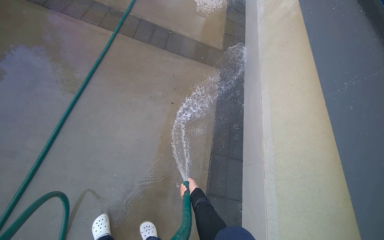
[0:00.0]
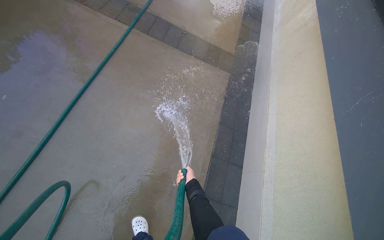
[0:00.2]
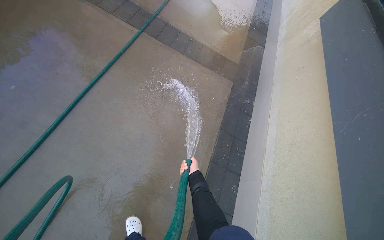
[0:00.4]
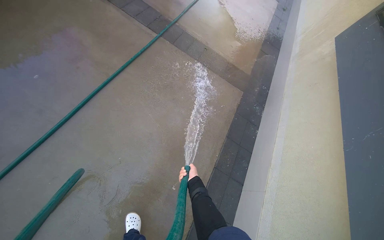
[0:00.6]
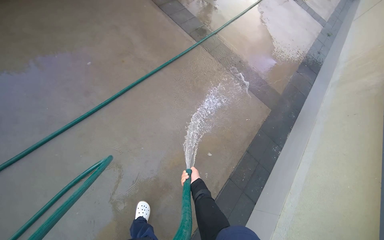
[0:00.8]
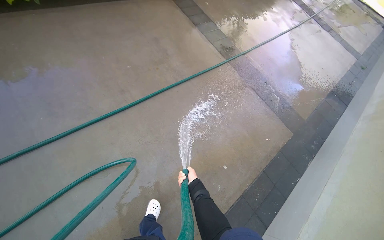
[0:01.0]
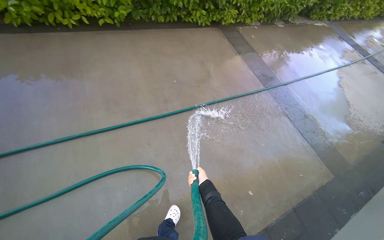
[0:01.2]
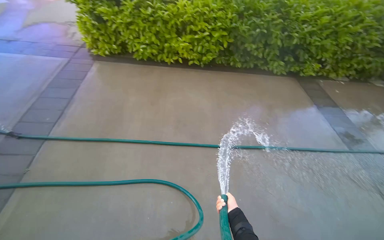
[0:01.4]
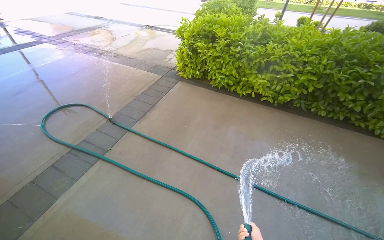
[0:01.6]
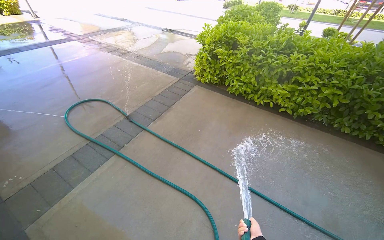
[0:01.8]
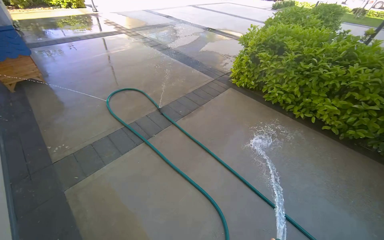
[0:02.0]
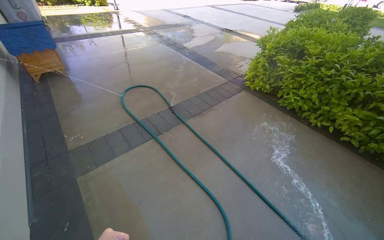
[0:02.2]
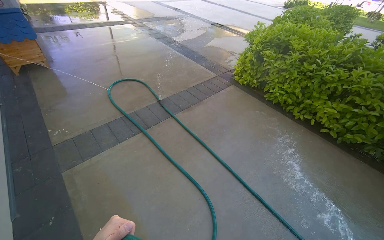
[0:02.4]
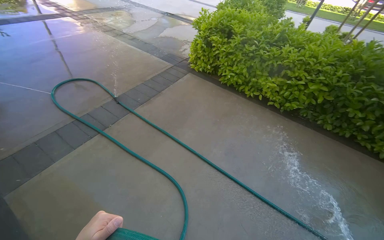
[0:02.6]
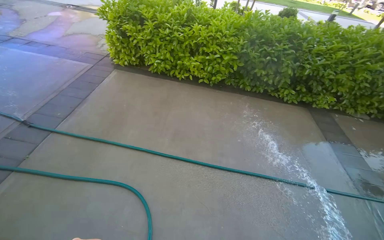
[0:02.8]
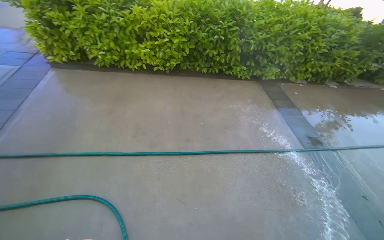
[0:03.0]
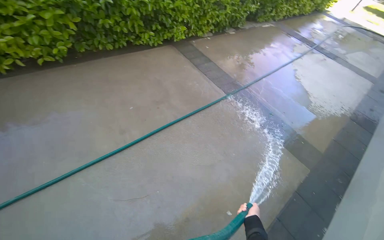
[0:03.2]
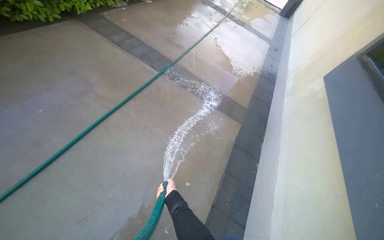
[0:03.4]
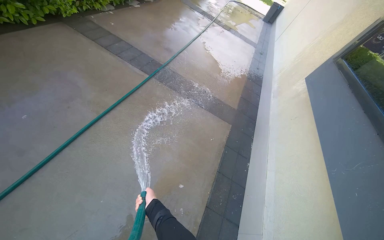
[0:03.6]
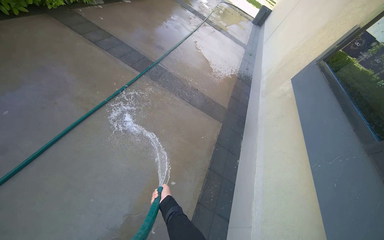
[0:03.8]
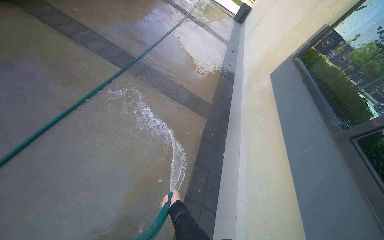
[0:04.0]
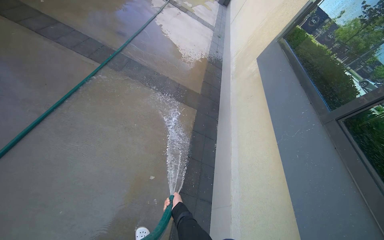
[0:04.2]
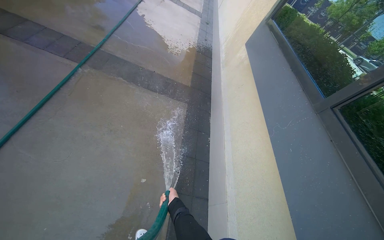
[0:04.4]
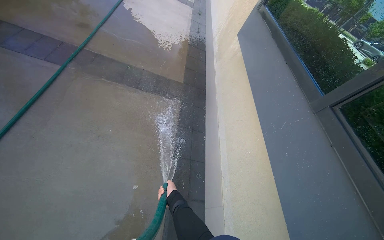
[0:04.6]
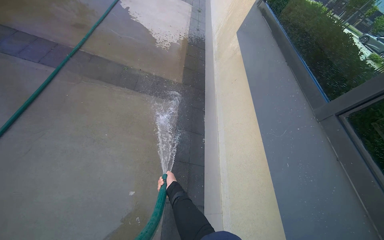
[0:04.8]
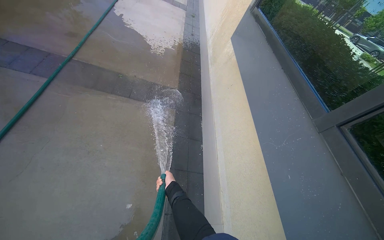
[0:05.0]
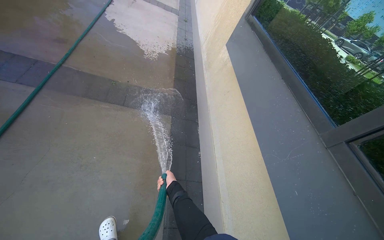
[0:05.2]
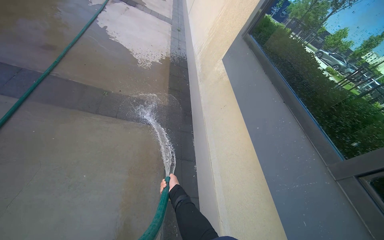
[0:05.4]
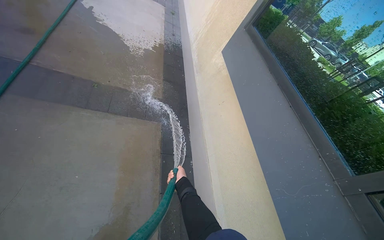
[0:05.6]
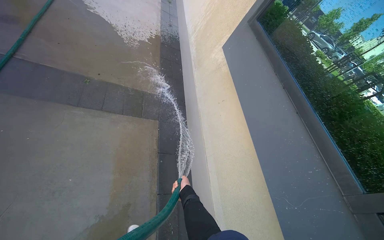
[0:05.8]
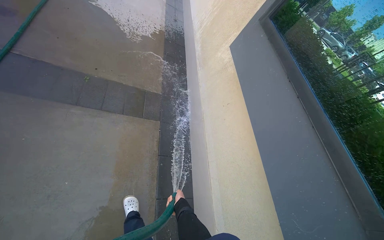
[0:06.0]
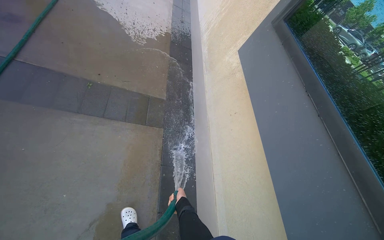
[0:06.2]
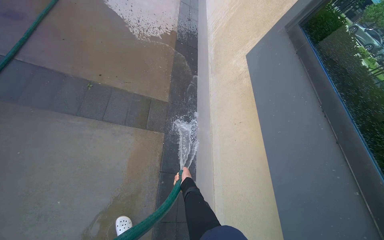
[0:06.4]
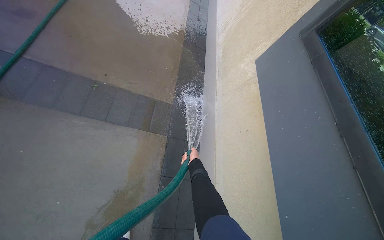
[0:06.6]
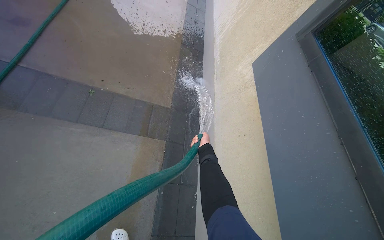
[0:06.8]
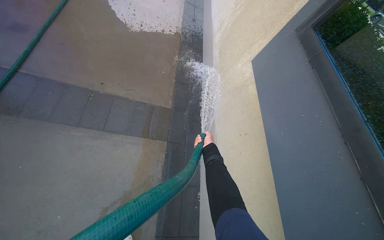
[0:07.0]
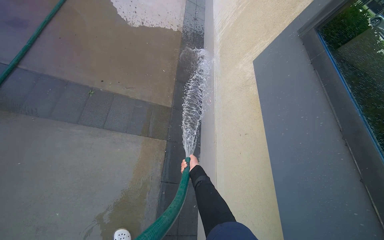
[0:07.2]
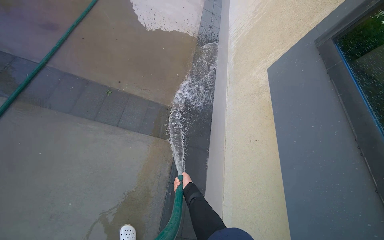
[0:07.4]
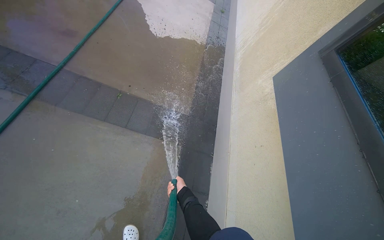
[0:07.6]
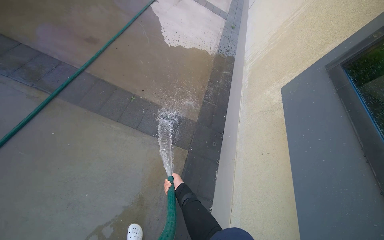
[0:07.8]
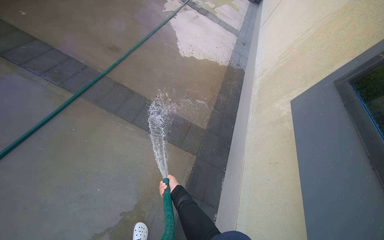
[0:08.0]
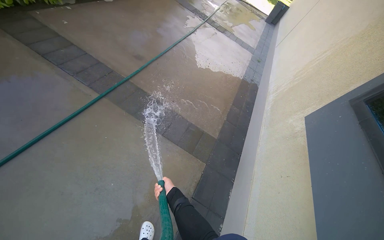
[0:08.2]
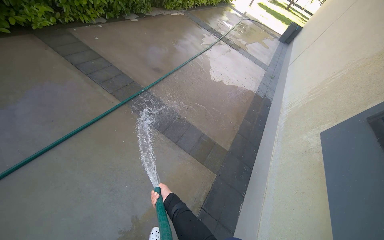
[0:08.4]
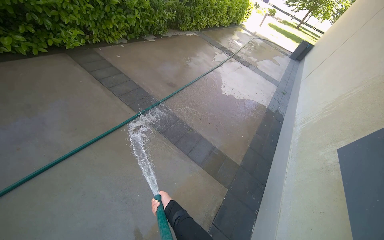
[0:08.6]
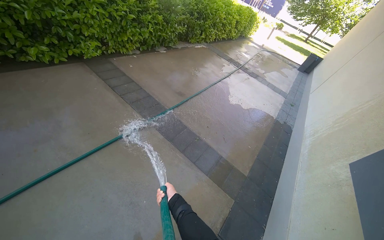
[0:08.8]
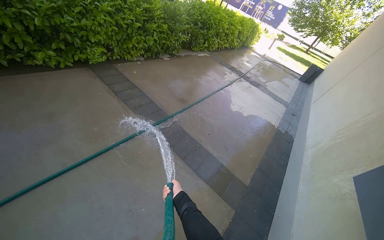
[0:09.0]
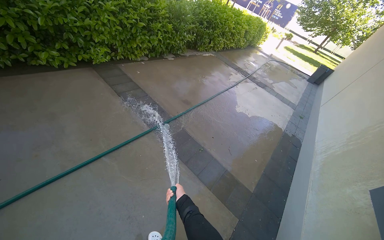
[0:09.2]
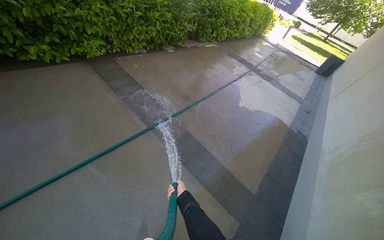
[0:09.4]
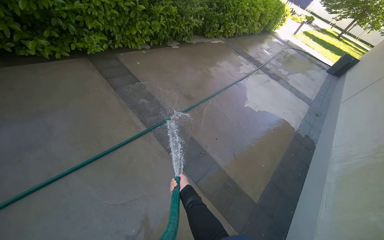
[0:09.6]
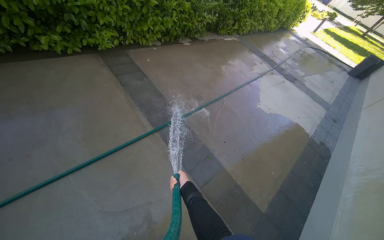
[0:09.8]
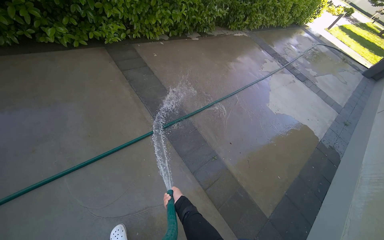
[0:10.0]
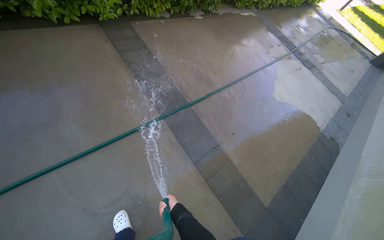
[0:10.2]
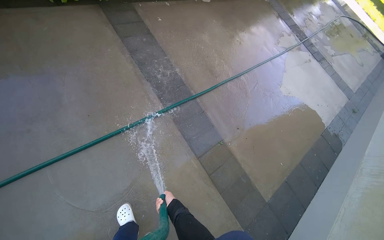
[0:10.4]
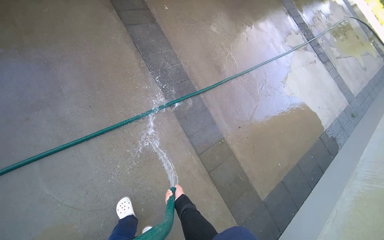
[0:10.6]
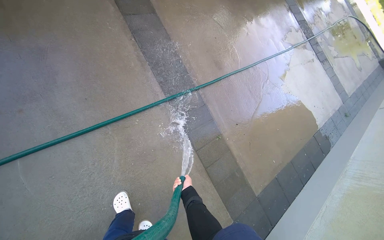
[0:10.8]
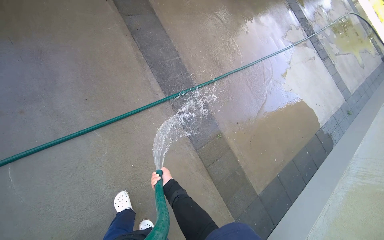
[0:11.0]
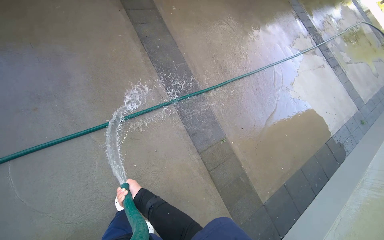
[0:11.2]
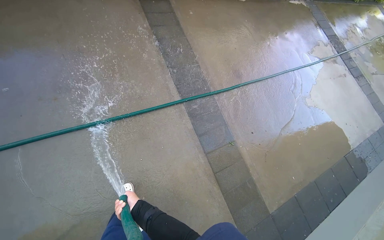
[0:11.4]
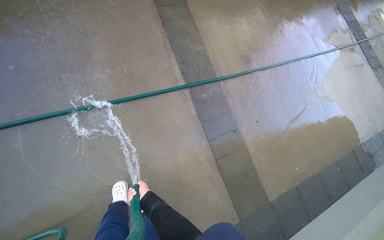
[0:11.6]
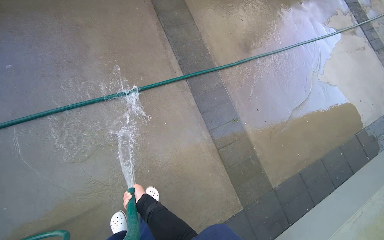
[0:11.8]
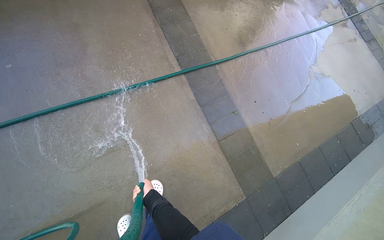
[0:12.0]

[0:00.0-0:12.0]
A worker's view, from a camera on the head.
Job: wiping surfaces.
The whole recording: Spraying water on building exterior and sidewalk. The worker sprays water on the building exterior and adjacent sidewalk with a hose.
0:00.0 to 0:01.6: The camera travels approximately 70 cm. The head rotates about 105 degrees to the left. The wearer looks roughly 45 degrees further upward.
0:01.6 to 0:03.0: The head travels approximately 40 cm. The wearer looks roughly 30 degrees further to the right.
0:03.0 to 0:04.4: The camera travels about 40 cm. The wearer looks approximately 75 degrees further to the right. The view tilts roughly 25 degrees downward.
0:04.4 to 0:06.0: The camera is carried approximately 70 cm.
0:06.0 to 0:07.6: The right hand heads farther from the camera, covering about 20 cm, and travels up the picture and back again, some 50 cm each way.
0:07.6 to 0:09.0: The wearer moves roughly 50 cm. The wearer looks approximately 25 degrees further to the left. The view tilts about 25 degrees upward.
0:09.0 to 0:10.4: The head travels approximately 60 cm. The camera pitches downward, by about 20 degrees.
0:10.4 to 0:12.0: The right hand is displaced to the left by approximately 10 cm.

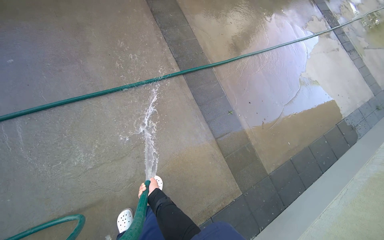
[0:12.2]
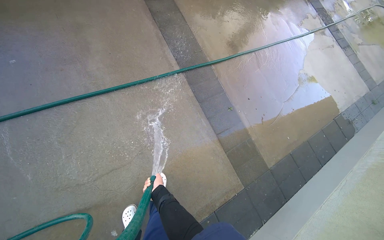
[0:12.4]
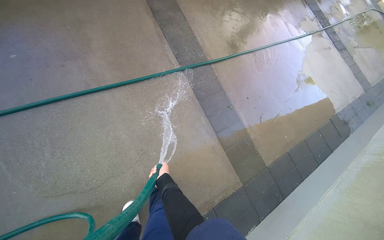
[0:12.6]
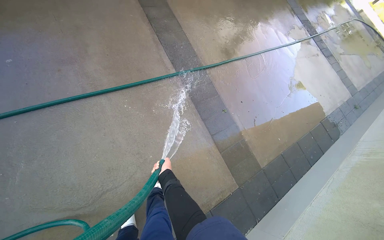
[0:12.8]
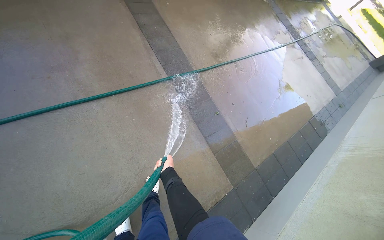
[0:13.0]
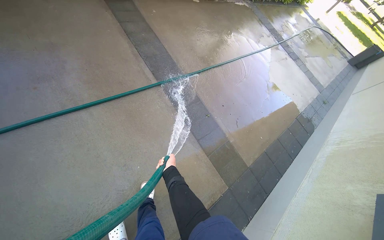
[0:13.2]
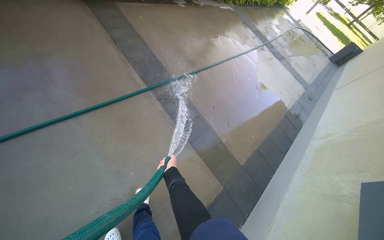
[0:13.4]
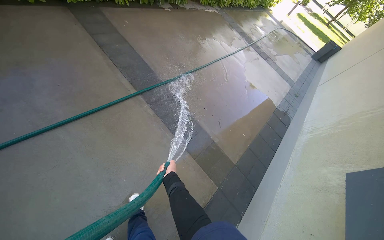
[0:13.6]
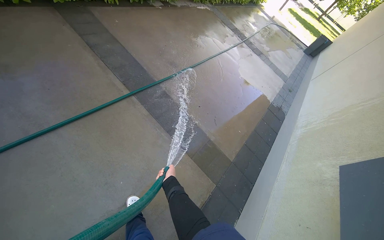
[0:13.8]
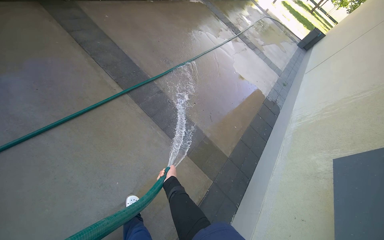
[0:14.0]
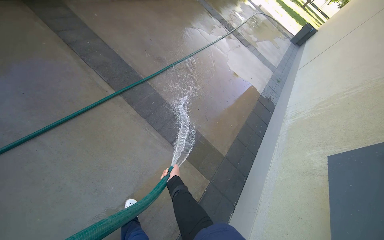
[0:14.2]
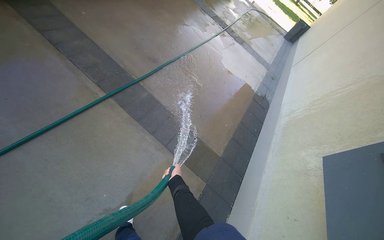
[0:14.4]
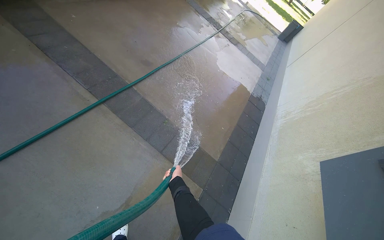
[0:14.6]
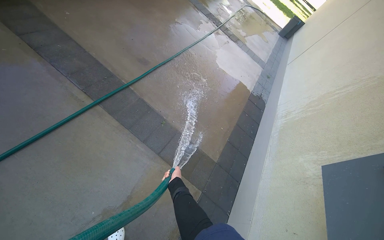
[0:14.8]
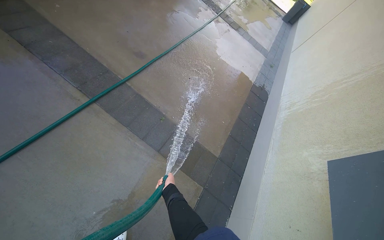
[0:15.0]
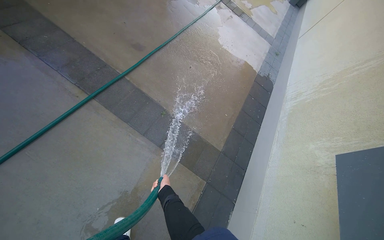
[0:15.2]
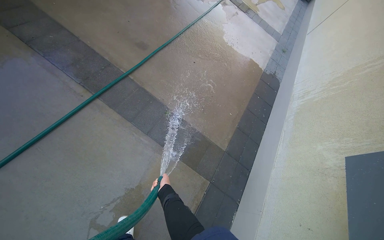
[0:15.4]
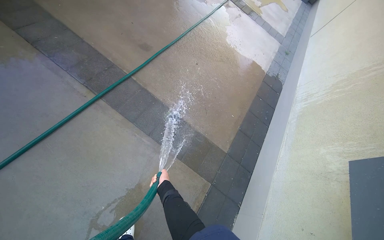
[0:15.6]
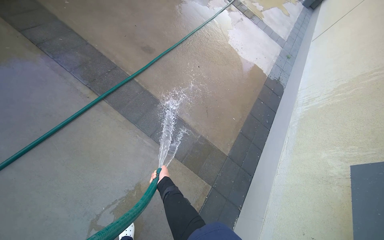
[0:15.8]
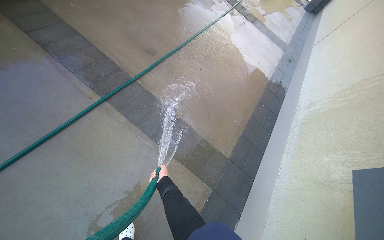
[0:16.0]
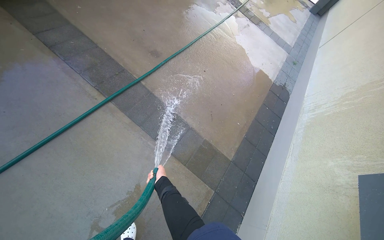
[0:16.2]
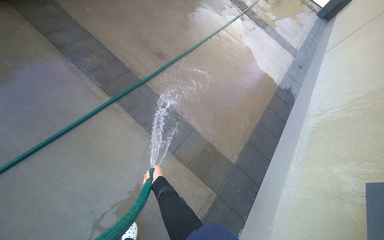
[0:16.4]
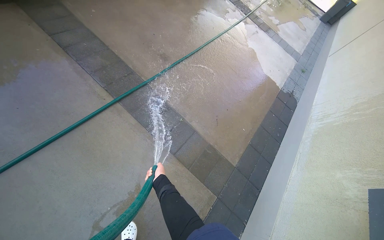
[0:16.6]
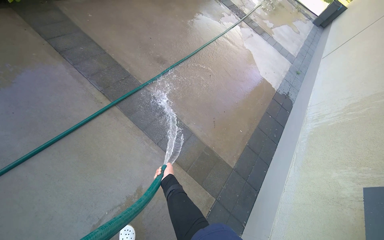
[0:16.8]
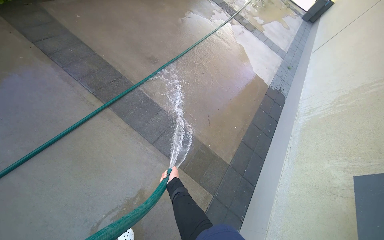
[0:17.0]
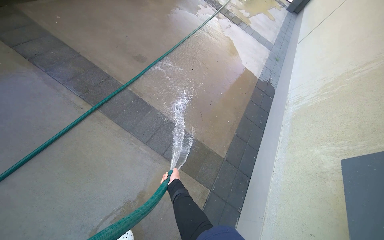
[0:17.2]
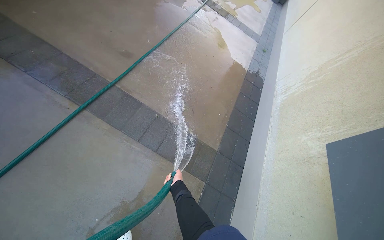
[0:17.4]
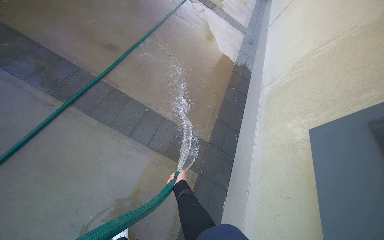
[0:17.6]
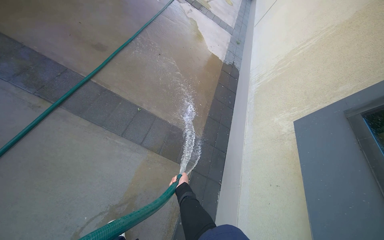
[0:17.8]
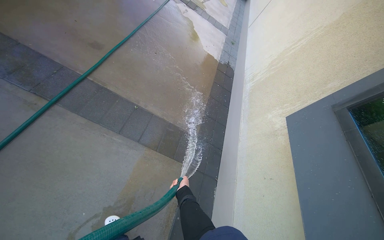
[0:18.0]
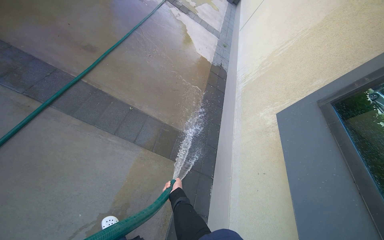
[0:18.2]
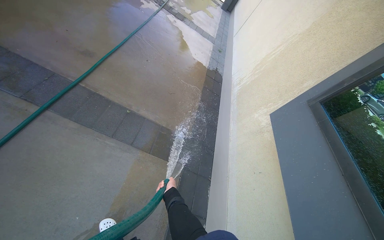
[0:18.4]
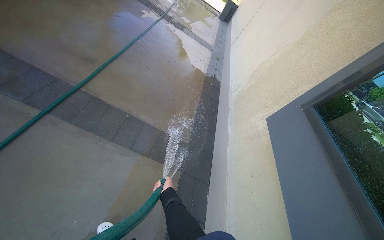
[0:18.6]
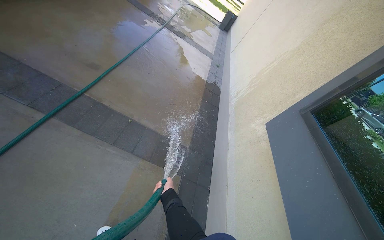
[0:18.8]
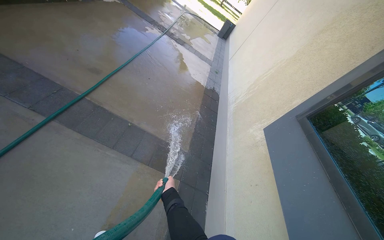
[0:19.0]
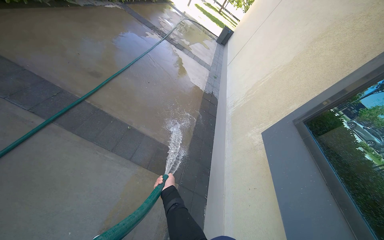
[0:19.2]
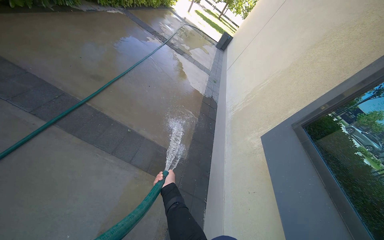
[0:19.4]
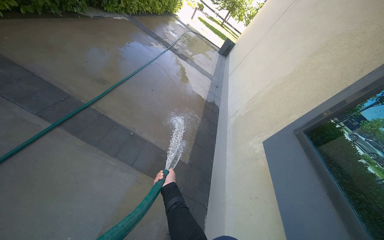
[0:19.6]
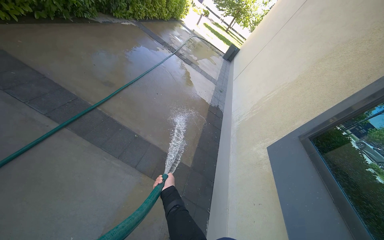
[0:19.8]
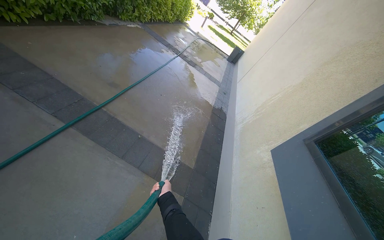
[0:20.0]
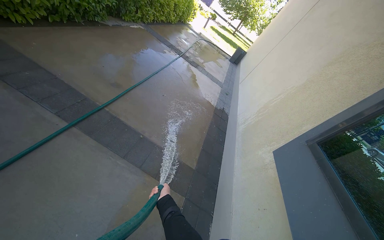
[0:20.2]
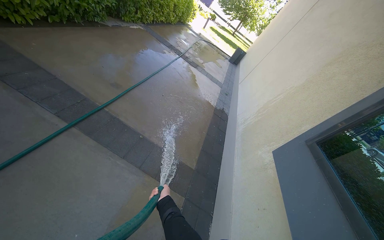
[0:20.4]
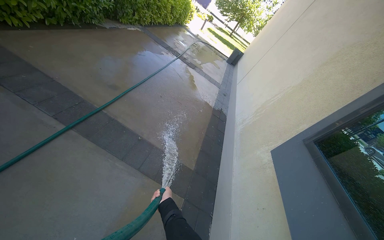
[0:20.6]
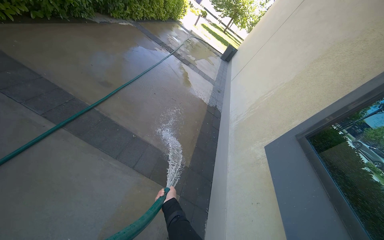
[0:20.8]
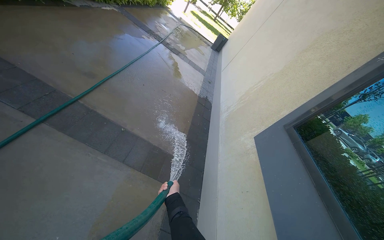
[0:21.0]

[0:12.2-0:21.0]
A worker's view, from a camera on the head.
Job: wiping surfaces.
The whole recording: Spraying water on building exterior and sidewalk. The worker sprays water on the building exterior and adjacent sidewalk with a hose.
0:12.2 to 0:13.6: The wearer's head swings roughly 20 degrees to the right. The right hand goes about 15 cm to the right.
0:15.2 to 0:16.6: The right hand goes approximately 10 cm up the picture.
0:16.6 to 0:18.0: The head rotates approximately 20 degrees to the right. The right hand heads to the right and down the picture, covering about 30 cm.
0:18.0 to 0:19.6: The camera pitches upward, by about 15 degrees.
